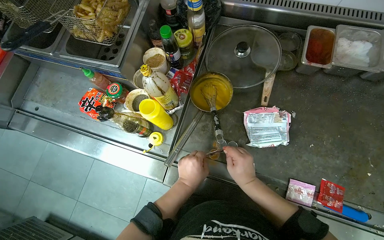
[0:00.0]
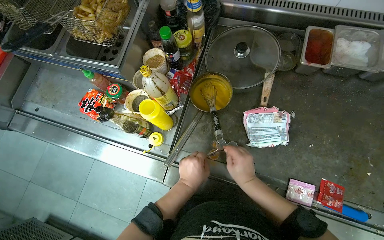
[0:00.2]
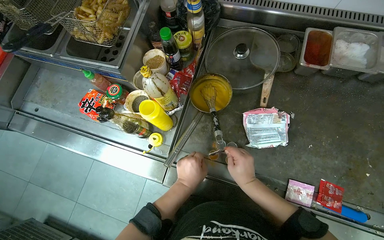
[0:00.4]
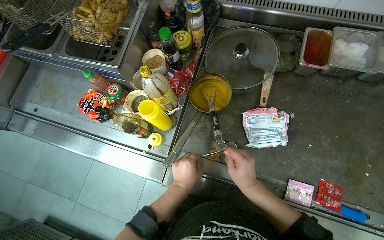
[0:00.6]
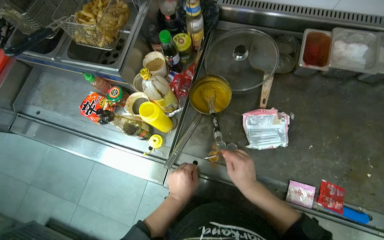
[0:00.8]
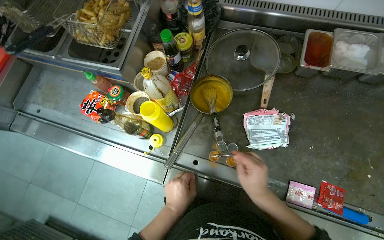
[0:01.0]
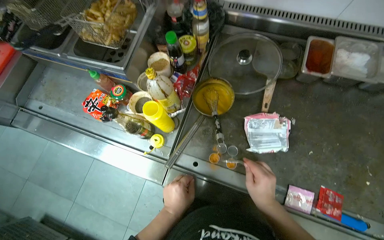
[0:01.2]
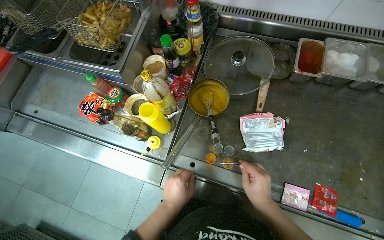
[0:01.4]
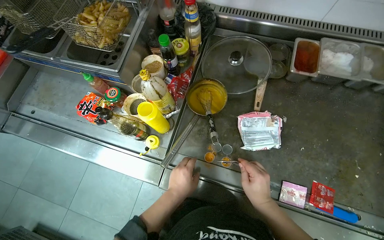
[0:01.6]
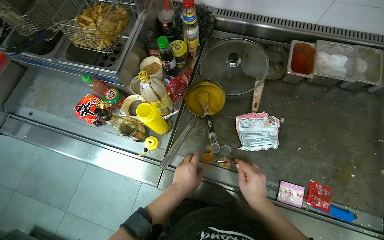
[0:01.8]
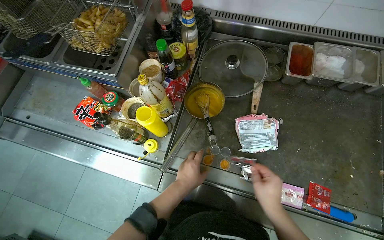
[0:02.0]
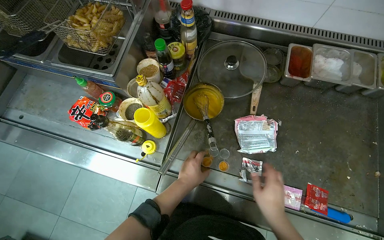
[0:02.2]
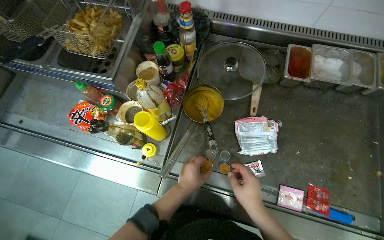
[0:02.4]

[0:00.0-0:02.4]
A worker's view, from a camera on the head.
Job: preparing food.
The whole recording: Portioning sauces into small cups. The worker opens sauce packets and portions the contents into small plastic cups.
0:00.0 to 0:01.2: The left hand heads down the picture, covering about 10 cm.
0:01.2 to 0:02.4: The left hand shifts about 10 cm up the picture.

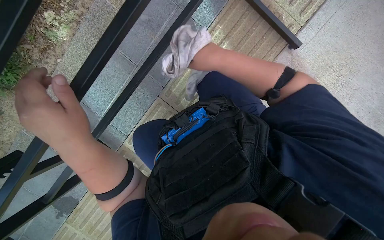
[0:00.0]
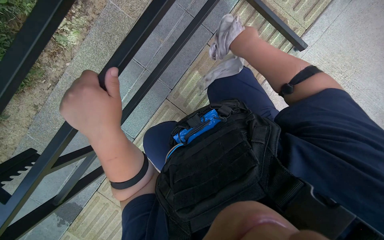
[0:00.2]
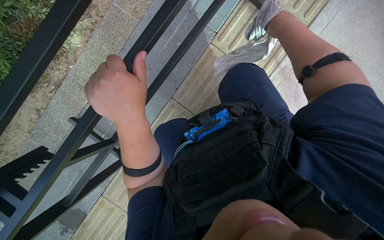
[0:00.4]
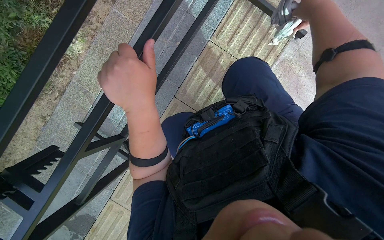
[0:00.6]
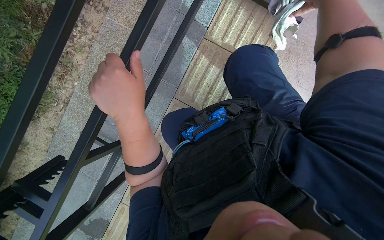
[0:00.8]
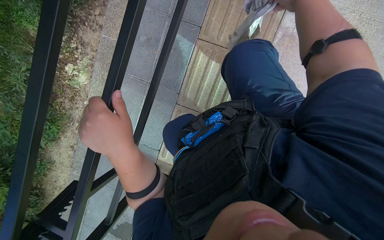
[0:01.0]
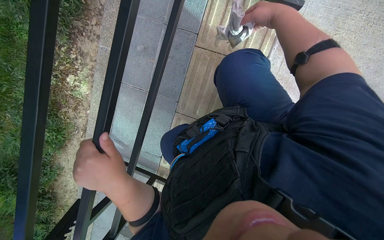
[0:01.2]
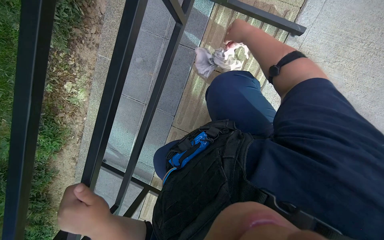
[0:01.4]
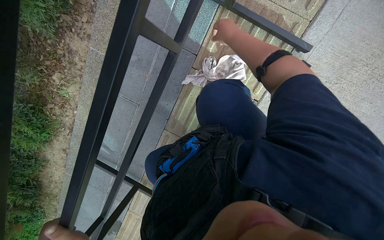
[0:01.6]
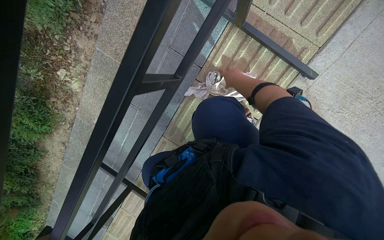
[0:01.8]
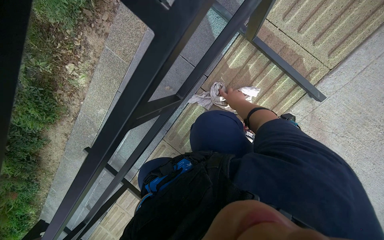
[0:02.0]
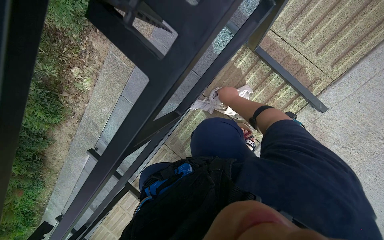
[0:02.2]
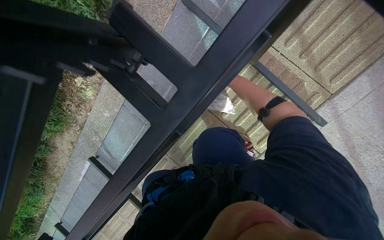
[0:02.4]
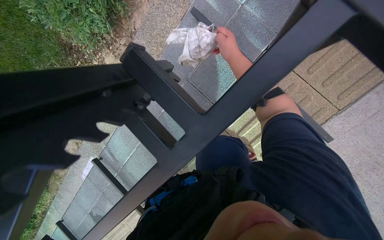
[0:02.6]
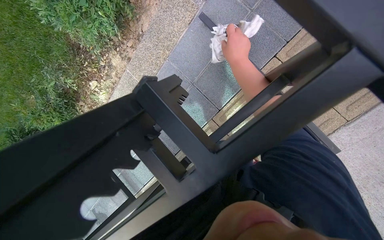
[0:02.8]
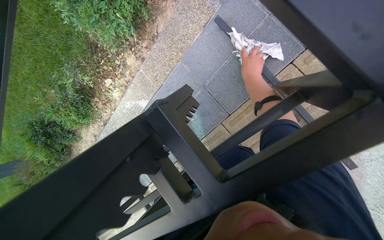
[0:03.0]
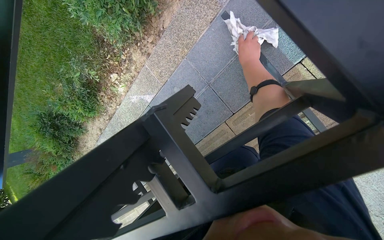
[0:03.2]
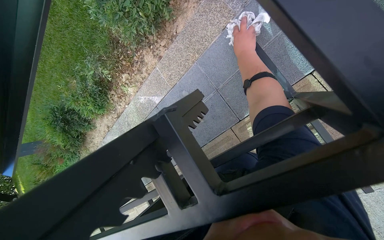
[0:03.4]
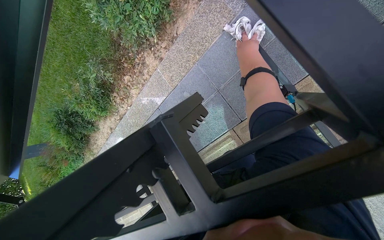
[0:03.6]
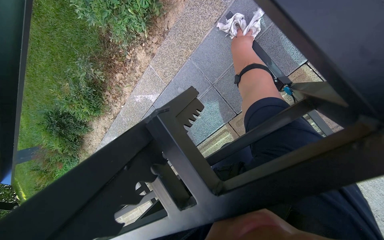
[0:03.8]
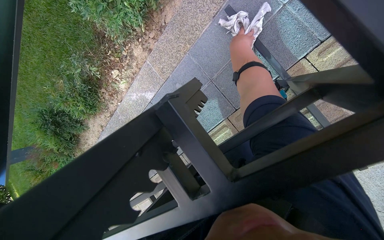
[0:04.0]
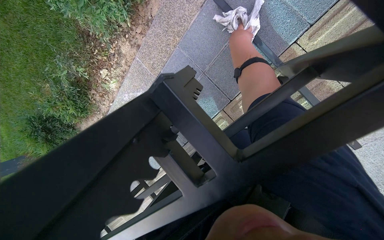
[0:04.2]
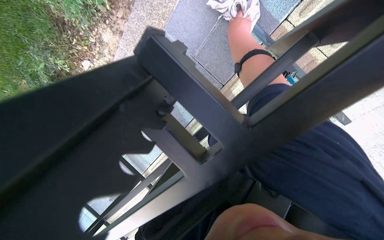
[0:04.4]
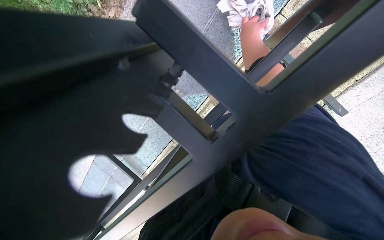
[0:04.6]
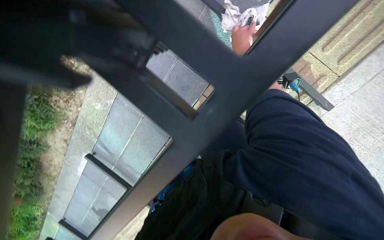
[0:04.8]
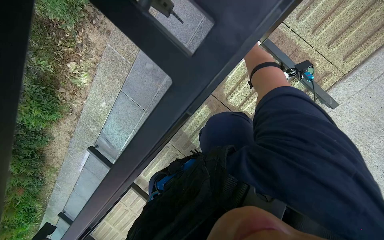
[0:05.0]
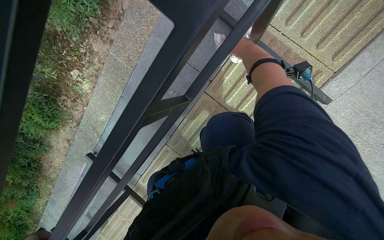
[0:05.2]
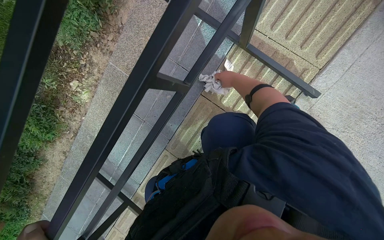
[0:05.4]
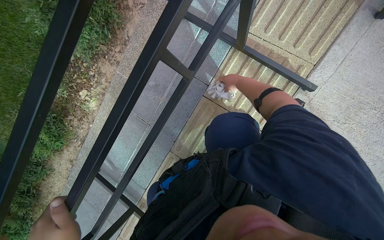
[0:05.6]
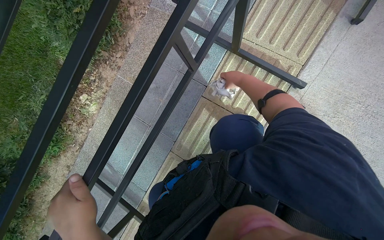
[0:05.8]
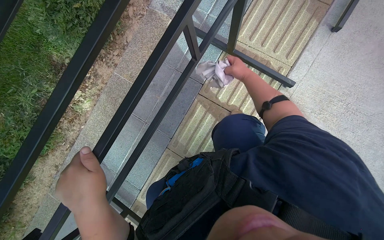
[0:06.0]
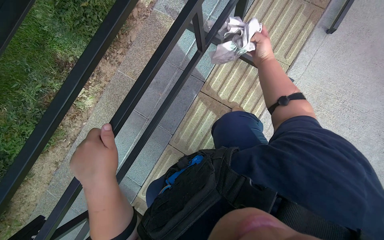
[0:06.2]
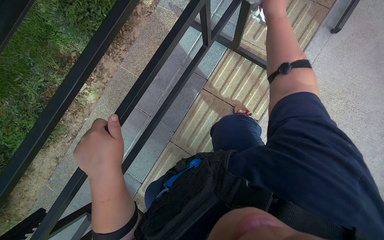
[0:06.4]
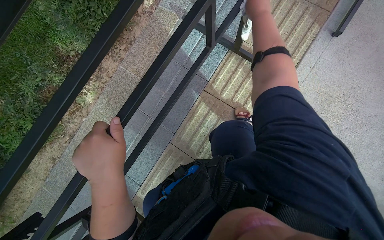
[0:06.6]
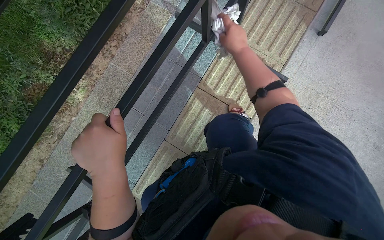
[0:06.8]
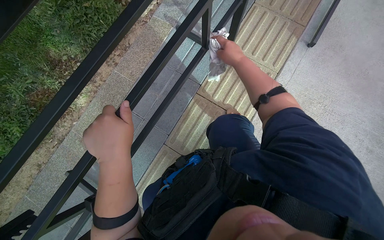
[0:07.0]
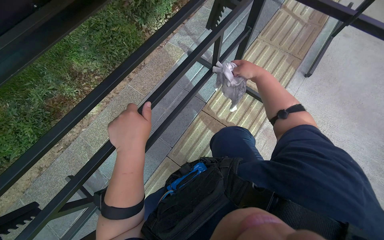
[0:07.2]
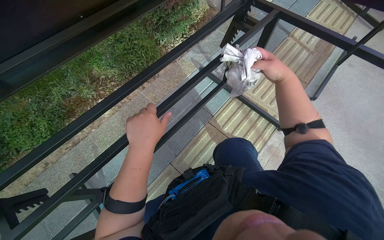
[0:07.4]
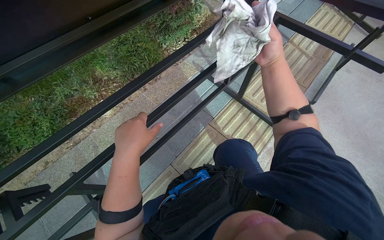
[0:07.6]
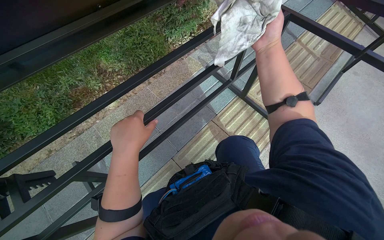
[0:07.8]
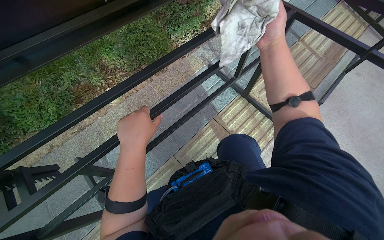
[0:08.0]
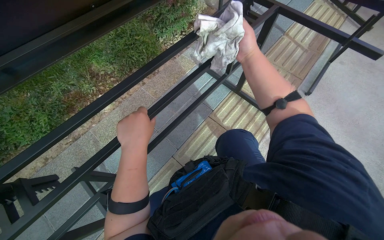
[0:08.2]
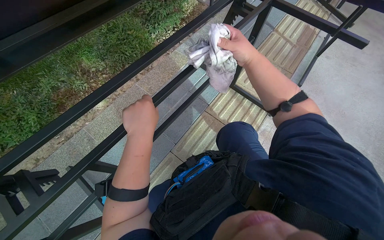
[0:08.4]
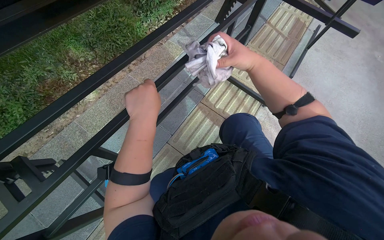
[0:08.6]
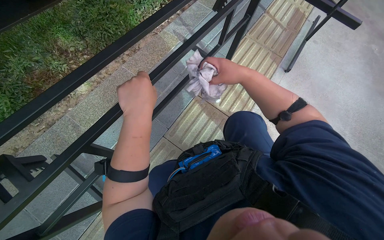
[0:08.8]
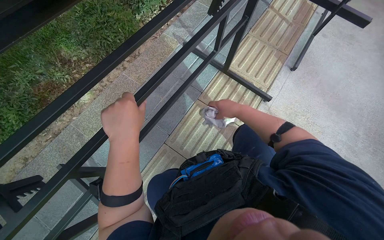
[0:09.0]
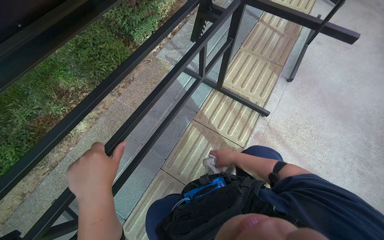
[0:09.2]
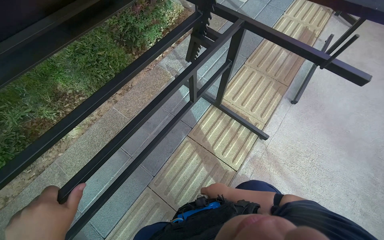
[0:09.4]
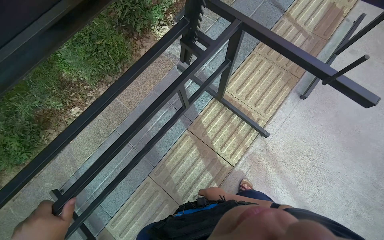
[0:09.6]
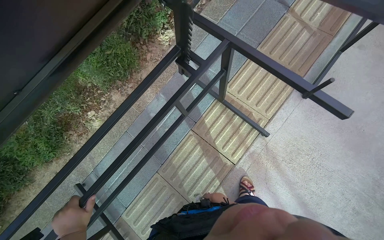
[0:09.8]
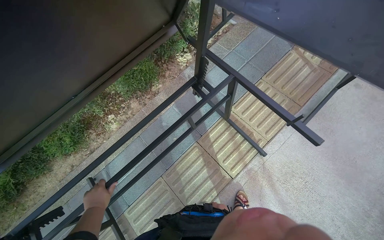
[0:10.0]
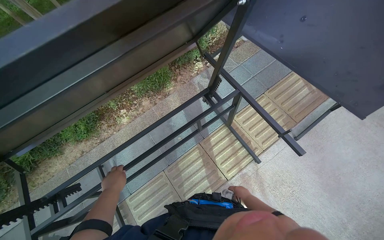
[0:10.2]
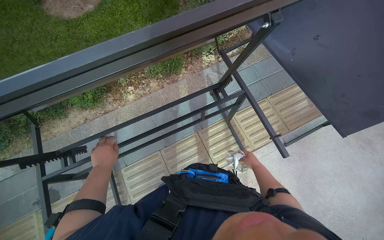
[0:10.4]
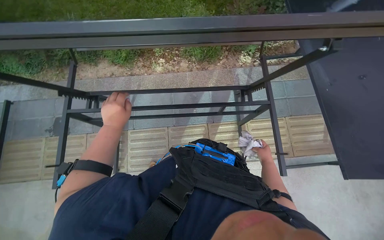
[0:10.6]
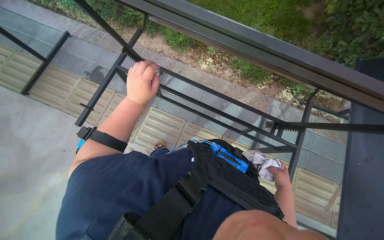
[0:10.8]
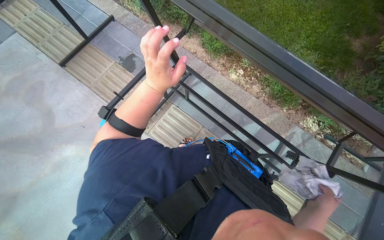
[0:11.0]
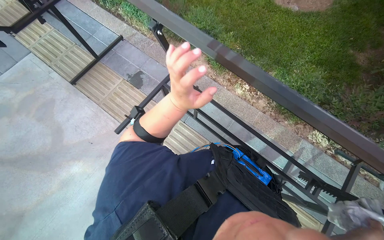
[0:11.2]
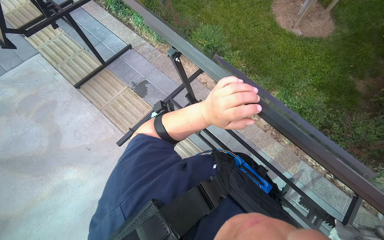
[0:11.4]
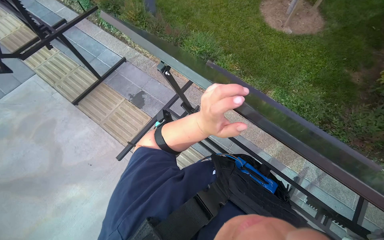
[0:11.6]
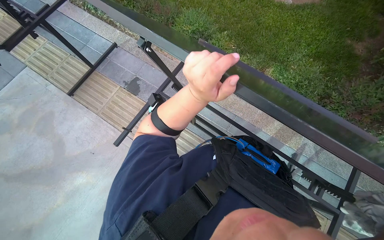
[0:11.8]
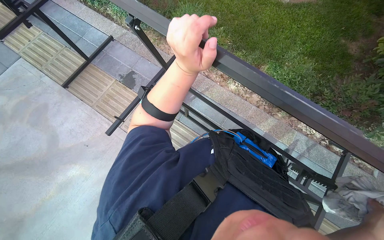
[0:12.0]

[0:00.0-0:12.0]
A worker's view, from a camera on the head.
Job: wiping surfaces.
The whole recording: Wiping outdoor table. The worker wipes the frame and top surface of an outdoor table.
0:04.4 to 0:06.0: The view tips upward by approximately 15 degrees. The right hand travels down the picture by approximately 25 cm.
0:06.0 to 0:07.6: The camera pitches upward, by roughly 25 degrees. The right hand moves nearer to the camera, roughly 35 cm, and reaches roughly 5 cm up the picture, then returns.
0:07.6 to 0:09.0: The right hand shifts roughly 25 cm down the picture.
0:09.0 to 0:10.4: The camera is carried roughly 50 cm. The wearer looks some 30 degrees further to the left.
0:10.4 to 0:12.0: The wearer looks about 60 degrees further to the left.

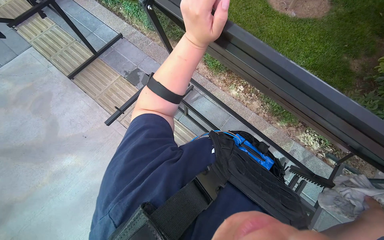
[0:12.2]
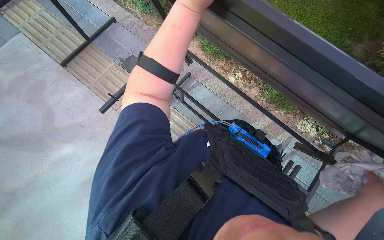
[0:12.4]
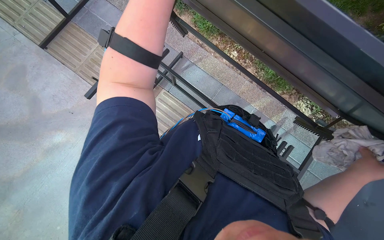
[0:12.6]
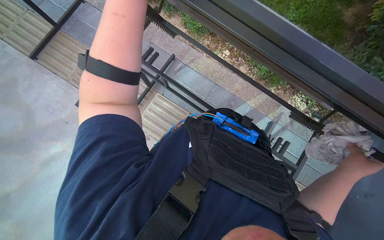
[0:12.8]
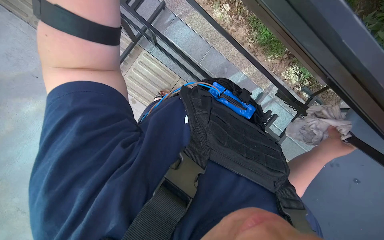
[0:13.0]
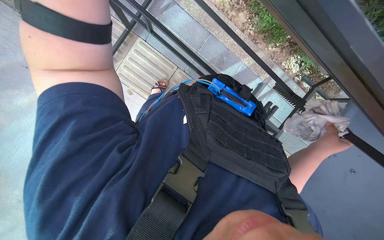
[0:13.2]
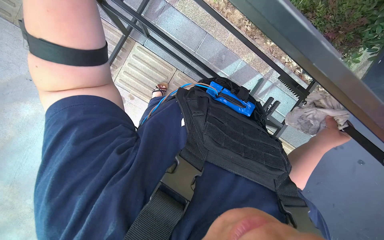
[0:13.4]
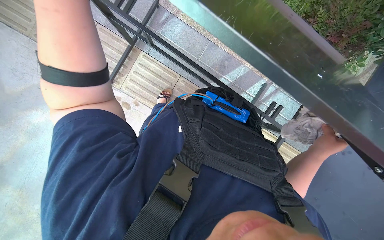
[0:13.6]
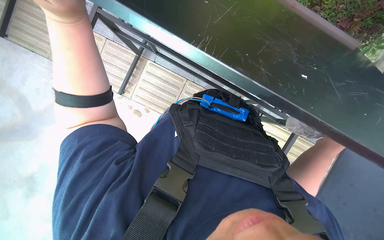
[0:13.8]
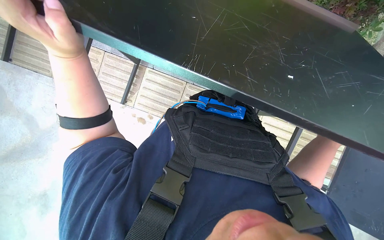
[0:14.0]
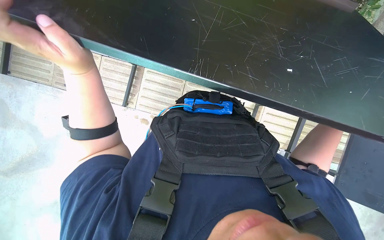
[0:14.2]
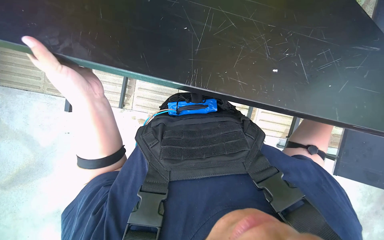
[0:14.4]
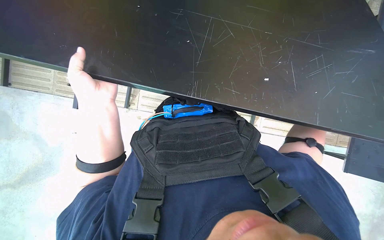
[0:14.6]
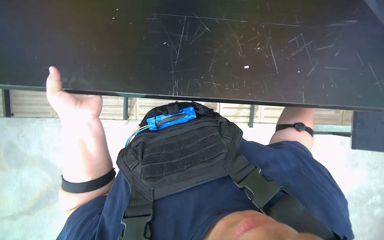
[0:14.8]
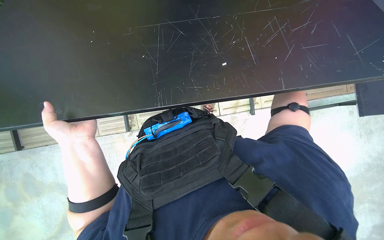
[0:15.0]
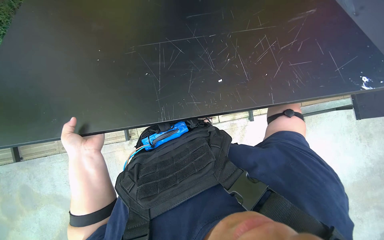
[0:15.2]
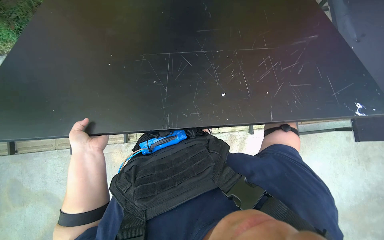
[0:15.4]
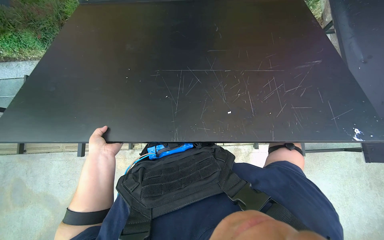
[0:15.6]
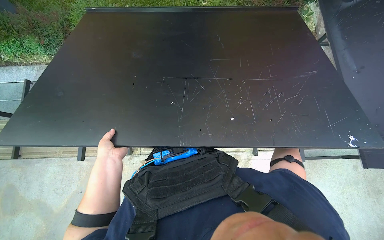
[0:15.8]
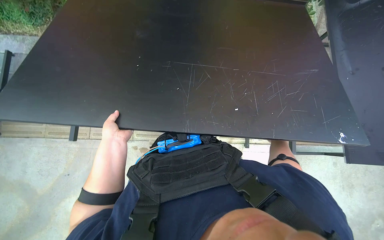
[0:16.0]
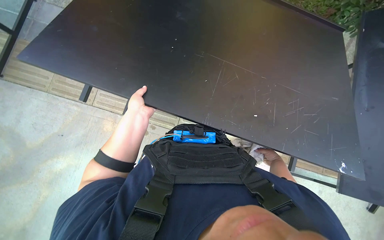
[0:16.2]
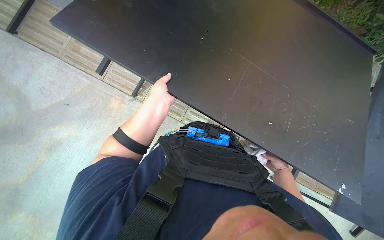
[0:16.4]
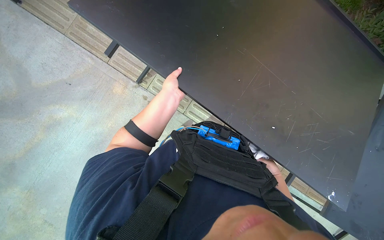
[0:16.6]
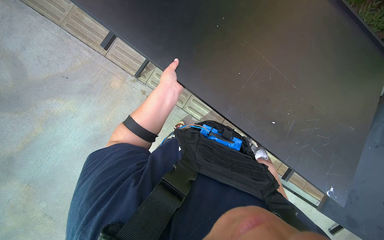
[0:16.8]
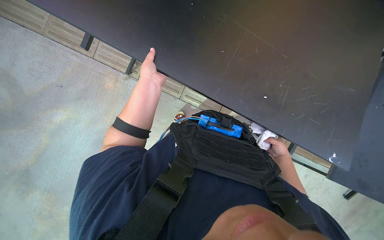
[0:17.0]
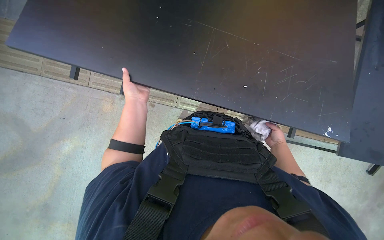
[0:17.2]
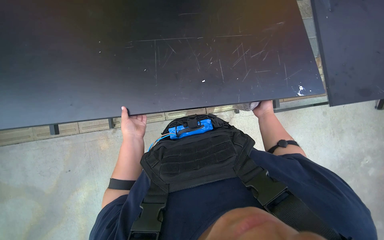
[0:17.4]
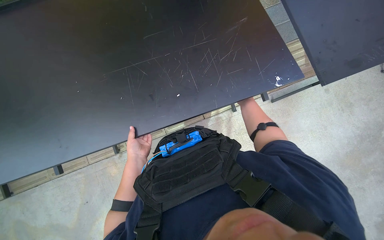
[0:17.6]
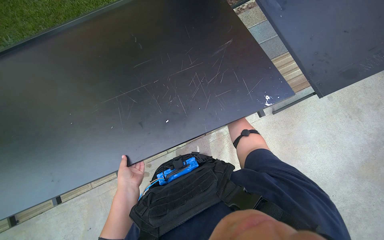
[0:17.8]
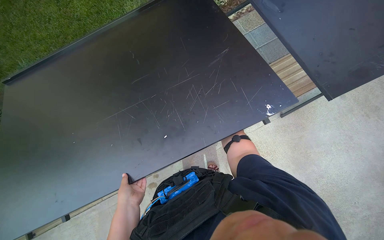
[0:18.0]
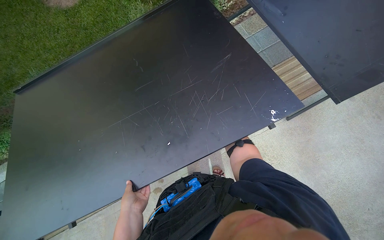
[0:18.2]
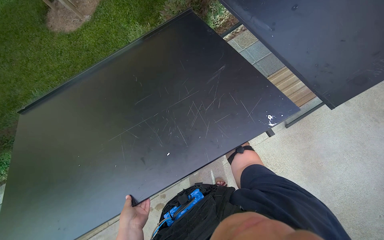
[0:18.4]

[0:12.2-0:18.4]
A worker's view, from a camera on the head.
Job: wiping surfaces.
The whole recording: Wiping outdoor table. The worker wipes the frame and top surface of an outdoor table.
0:12.2 to 0:13.8: The view tips downward by about 25 degrees.
0:13.8 to 0:15.4: The scene turns some 40 degrees counterclockwise in the picture. The left hand shifts some 10 cm farther from the camera.
0:15.4 to 0:16.8: Everything in view rotates about 45 degrees clockwise.
0:16.8 to 0:18.4: The view swings roughly 15 degrees to the left. The view tips upward by some 15 degrees. The scene rotates counterclockwise by roughly 65 degrees.
